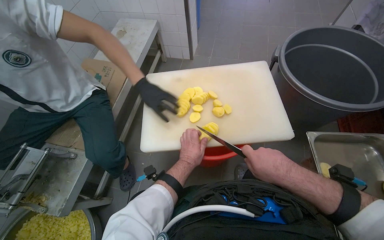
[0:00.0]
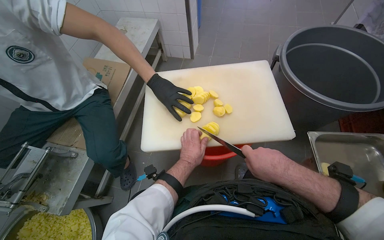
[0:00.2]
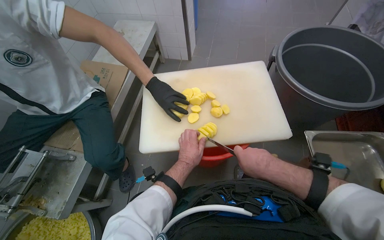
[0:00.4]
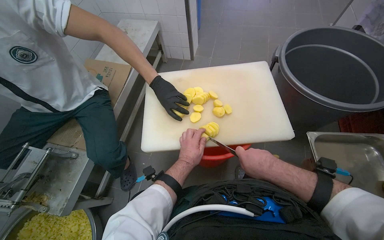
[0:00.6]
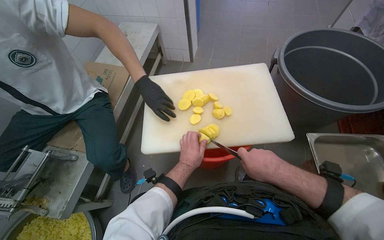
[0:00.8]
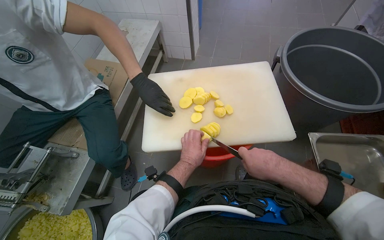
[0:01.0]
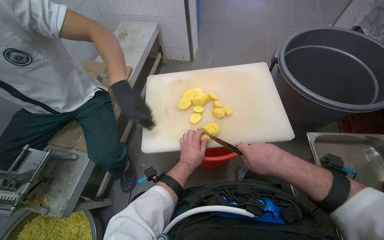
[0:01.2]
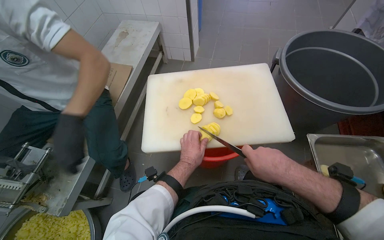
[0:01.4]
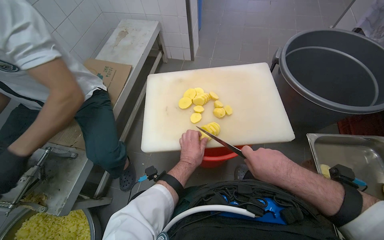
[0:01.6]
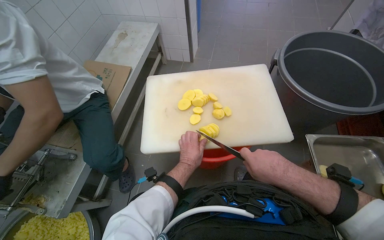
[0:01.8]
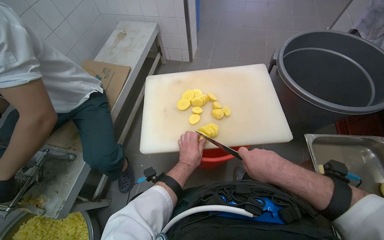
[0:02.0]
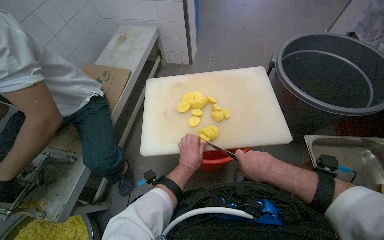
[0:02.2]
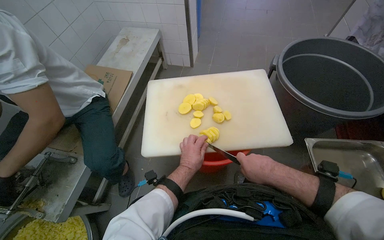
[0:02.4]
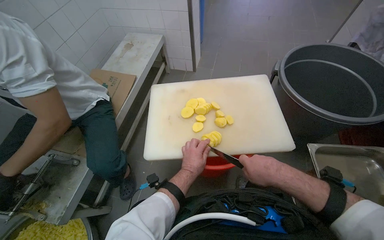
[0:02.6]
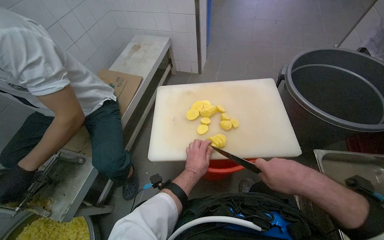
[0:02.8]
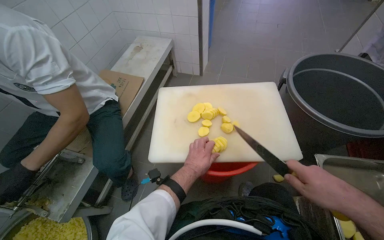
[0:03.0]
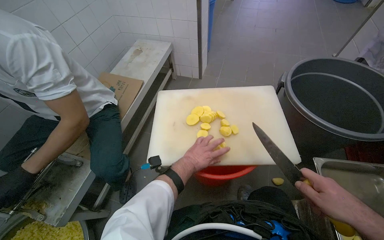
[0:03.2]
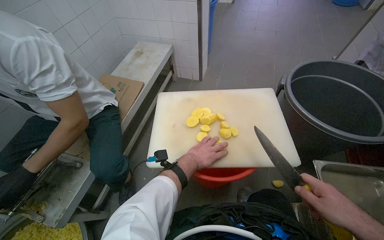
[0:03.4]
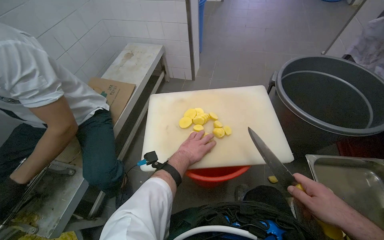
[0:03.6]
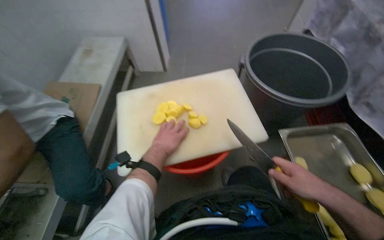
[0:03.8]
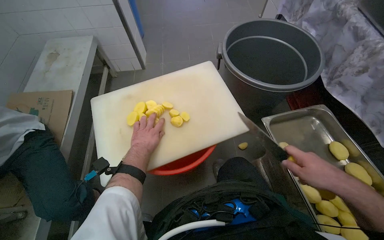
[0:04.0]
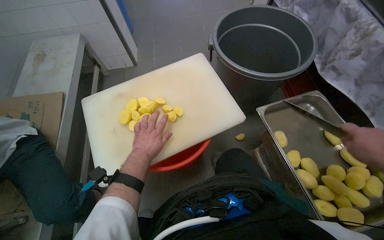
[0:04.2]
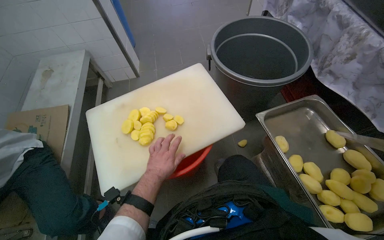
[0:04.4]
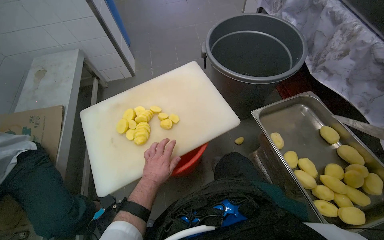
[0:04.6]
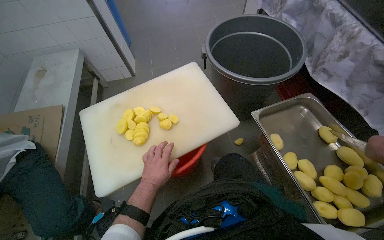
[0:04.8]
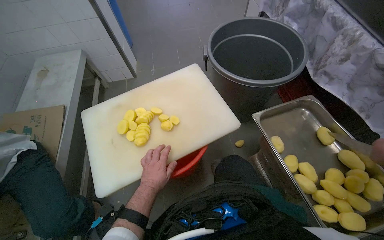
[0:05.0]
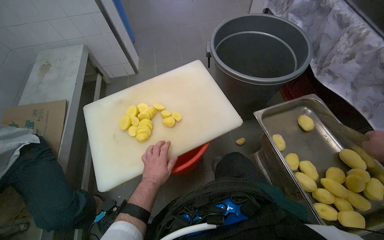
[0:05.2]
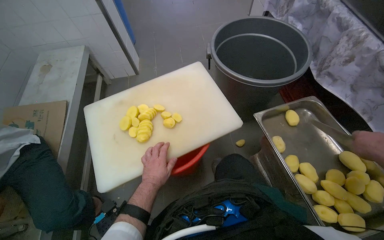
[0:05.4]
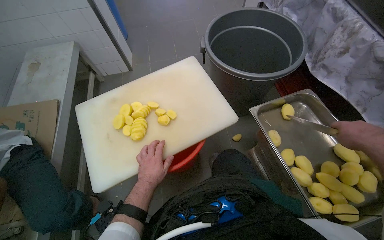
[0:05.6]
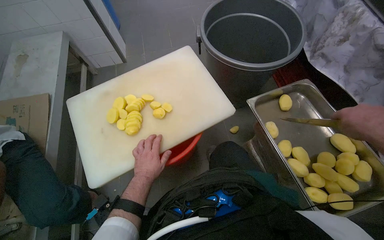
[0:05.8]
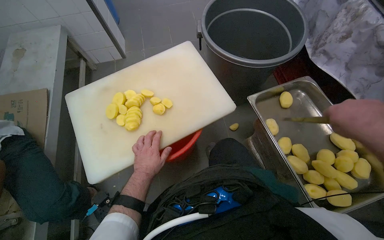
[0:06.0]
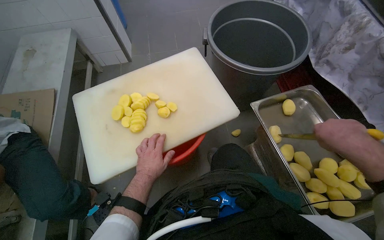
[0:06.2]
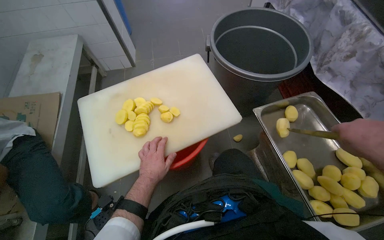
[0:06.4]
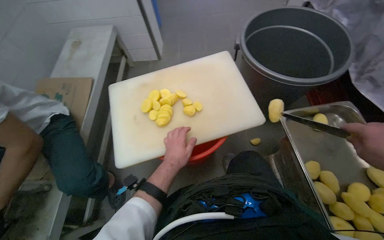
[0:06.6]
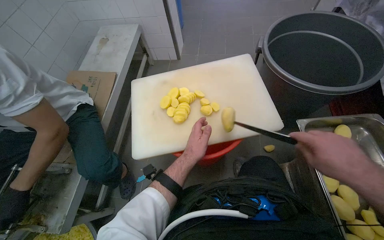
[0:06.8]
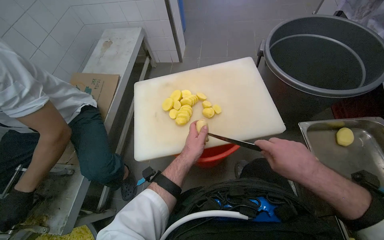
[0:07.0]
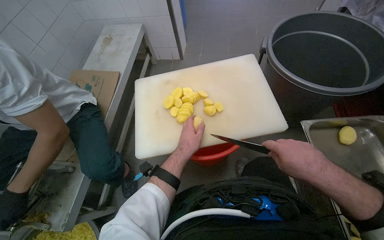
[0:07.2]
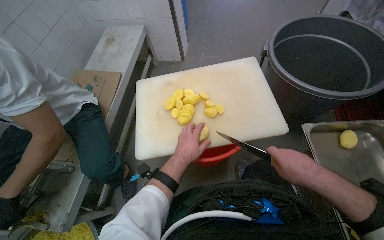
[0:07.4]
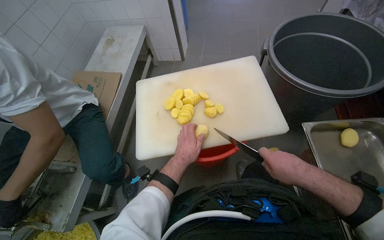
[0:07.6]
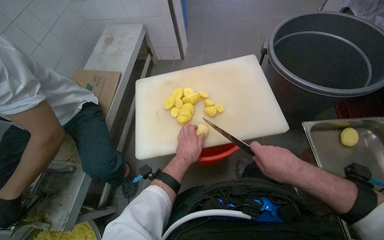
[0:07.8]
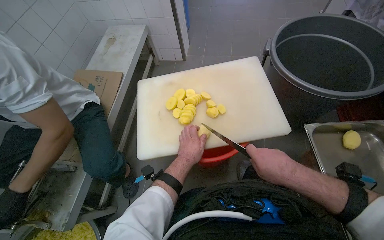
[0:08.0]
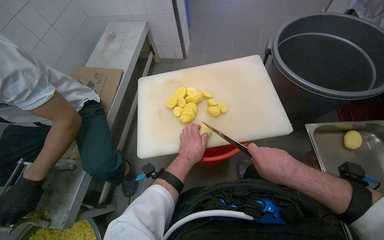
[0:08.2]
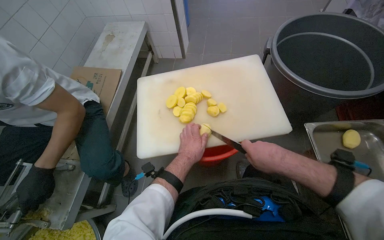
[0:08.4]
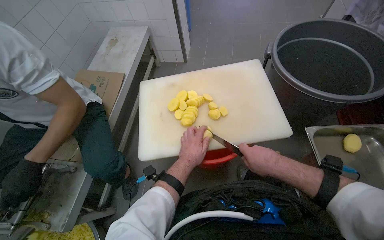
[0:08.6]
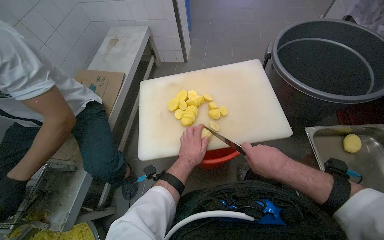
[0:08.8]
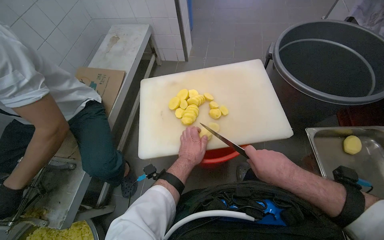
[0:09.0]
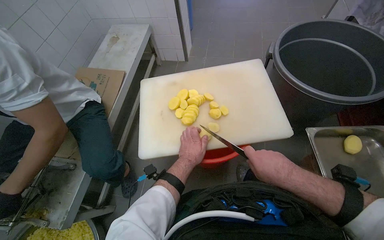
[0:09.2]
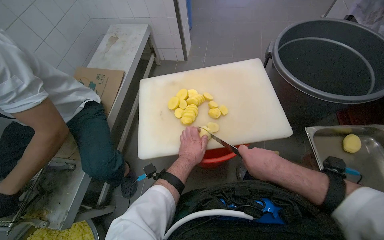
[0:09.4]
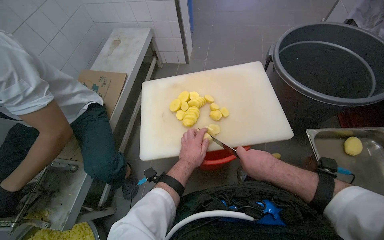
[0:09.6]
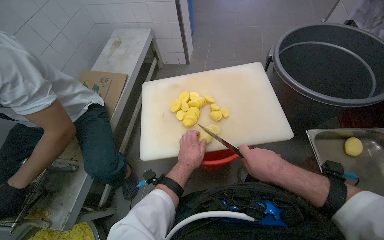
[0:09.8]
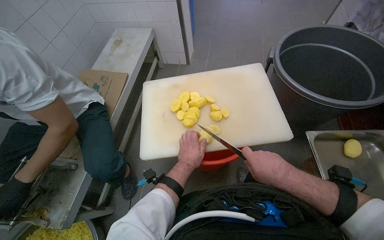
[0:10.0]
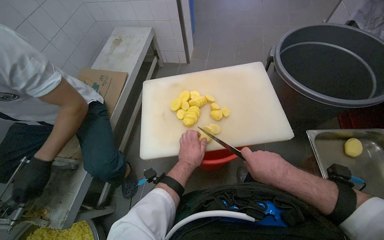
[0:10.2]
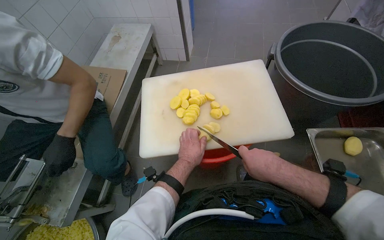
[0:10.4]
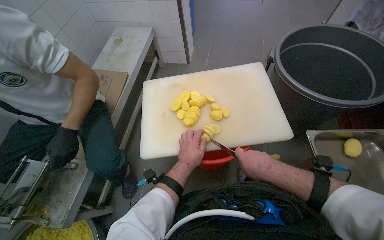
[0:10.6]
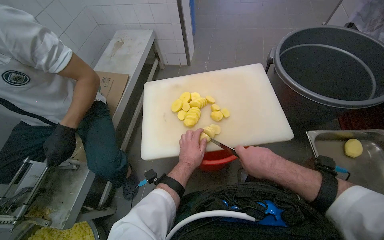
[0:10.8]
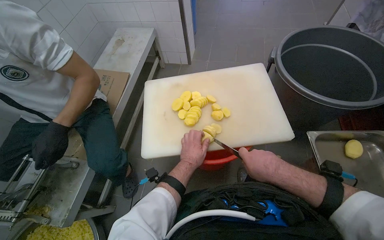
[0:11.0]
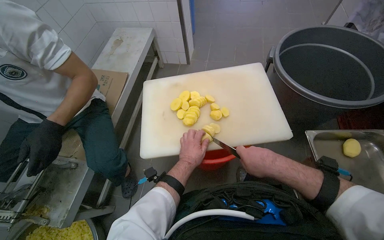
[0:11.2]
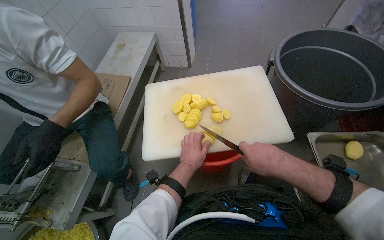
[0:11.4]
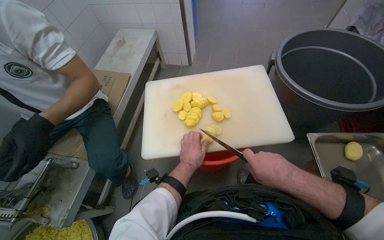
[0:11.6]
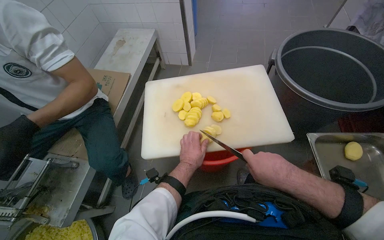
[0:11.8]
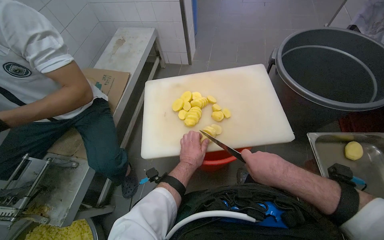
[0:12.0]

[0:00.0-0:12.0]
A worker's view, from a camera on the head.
Job: preparing food.
The whole recording: Slicing potatoes on cutting board. The worker slices peeled potatoes on a white cutting board with a knife.
0:00.0 to 0:01.6: The hands work in one place, with small movements.
0:01.6 to 0:03.0: The right hand travels to the right by roughly 10 cm.
0:03.0 to 0:04.4: The head turns to the right by about 25 degrees.
0:06.0 to 0:07.6: The head rotates about 20 degrees to the left.
0:07.6 to 0:12.0: The hands are busy where they are.

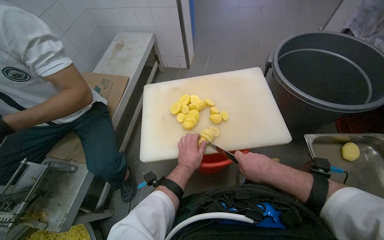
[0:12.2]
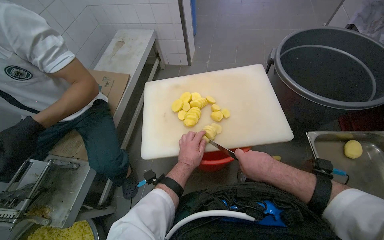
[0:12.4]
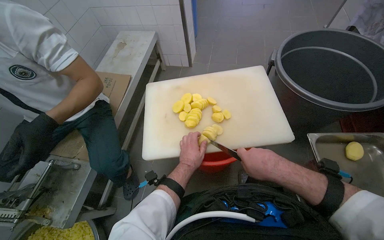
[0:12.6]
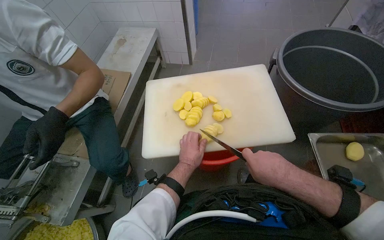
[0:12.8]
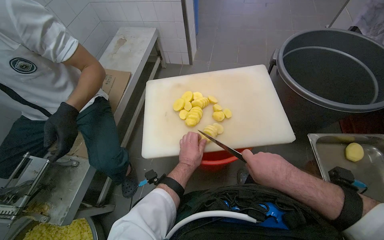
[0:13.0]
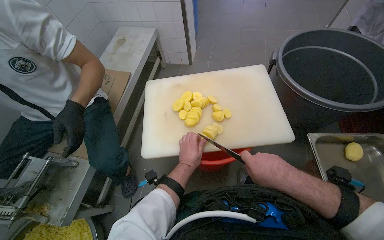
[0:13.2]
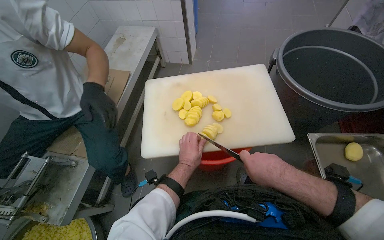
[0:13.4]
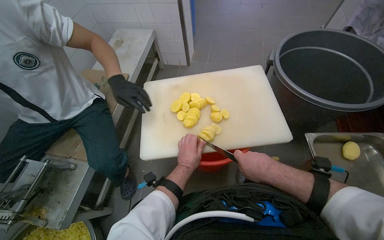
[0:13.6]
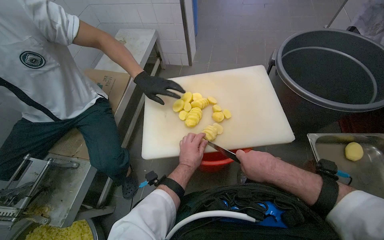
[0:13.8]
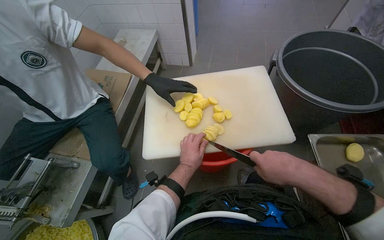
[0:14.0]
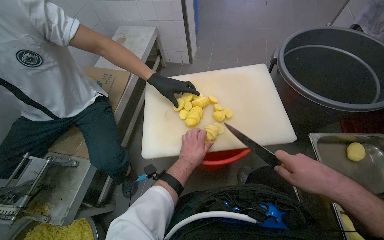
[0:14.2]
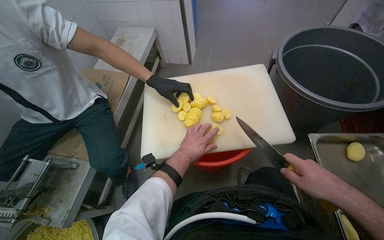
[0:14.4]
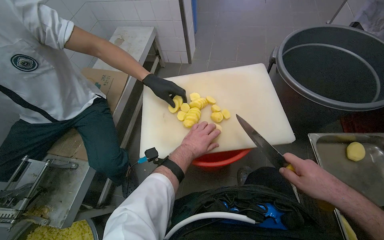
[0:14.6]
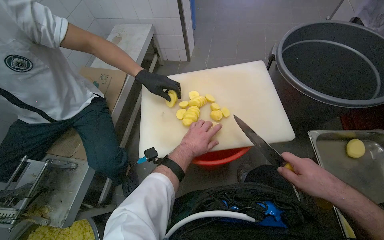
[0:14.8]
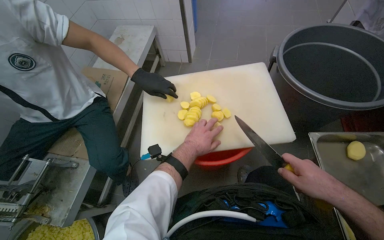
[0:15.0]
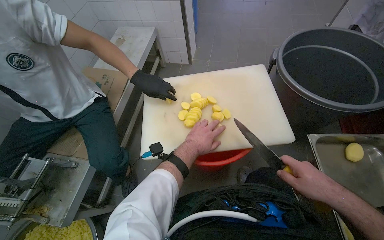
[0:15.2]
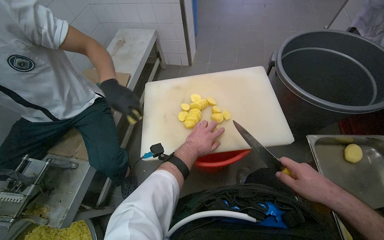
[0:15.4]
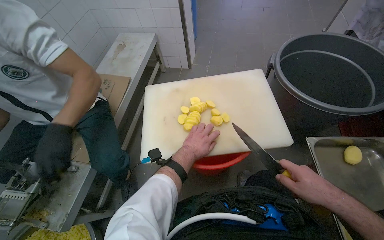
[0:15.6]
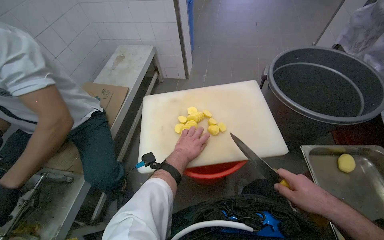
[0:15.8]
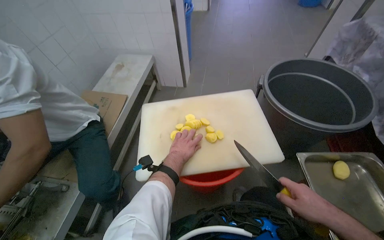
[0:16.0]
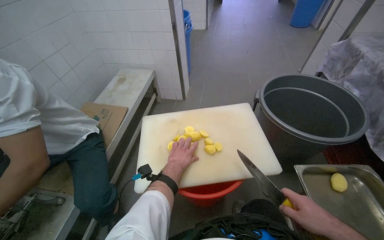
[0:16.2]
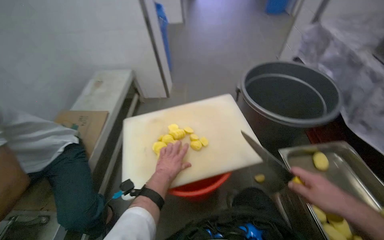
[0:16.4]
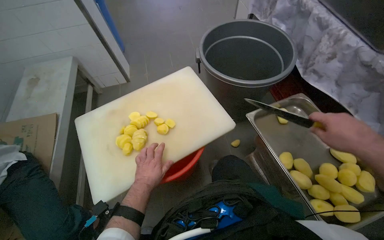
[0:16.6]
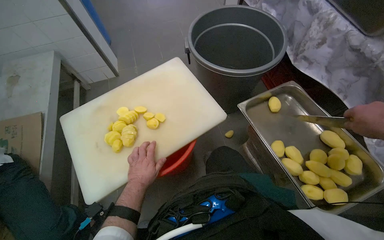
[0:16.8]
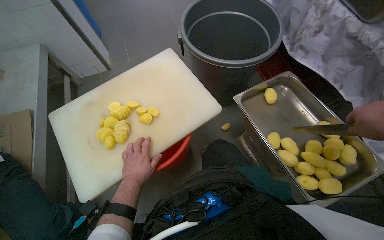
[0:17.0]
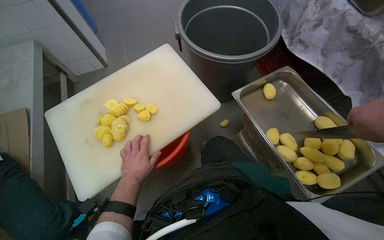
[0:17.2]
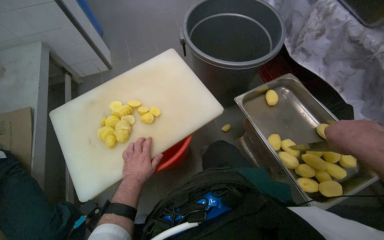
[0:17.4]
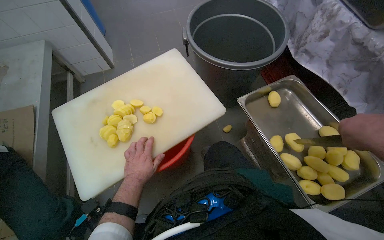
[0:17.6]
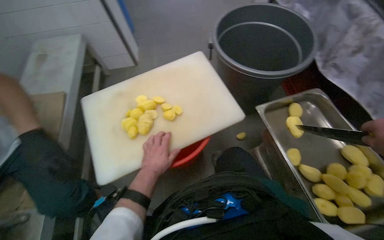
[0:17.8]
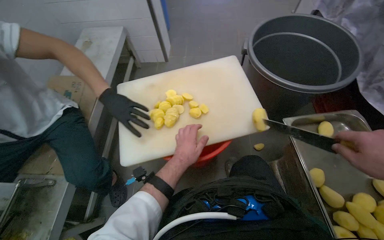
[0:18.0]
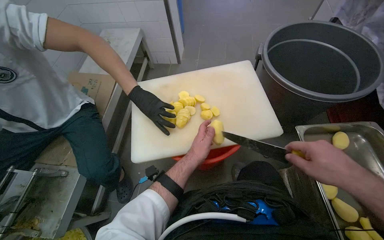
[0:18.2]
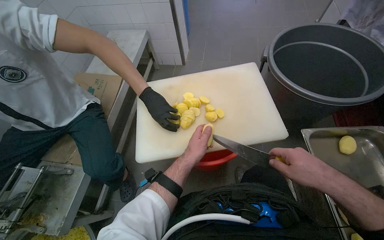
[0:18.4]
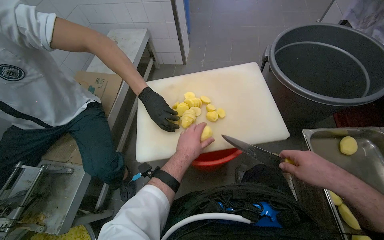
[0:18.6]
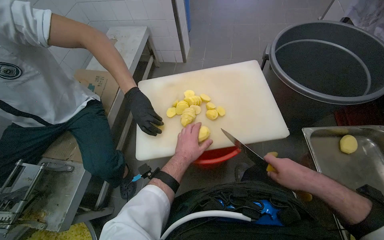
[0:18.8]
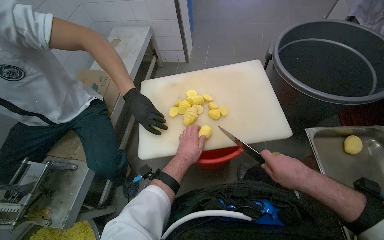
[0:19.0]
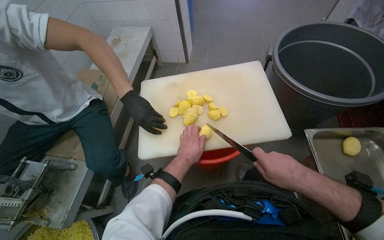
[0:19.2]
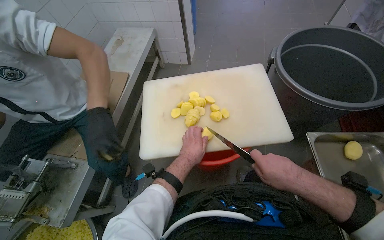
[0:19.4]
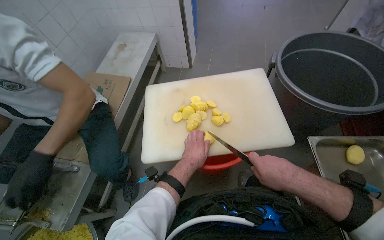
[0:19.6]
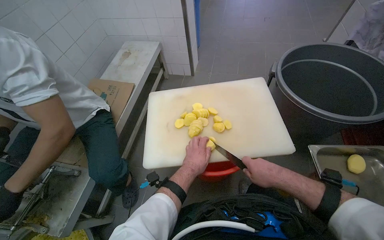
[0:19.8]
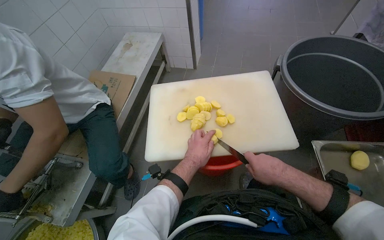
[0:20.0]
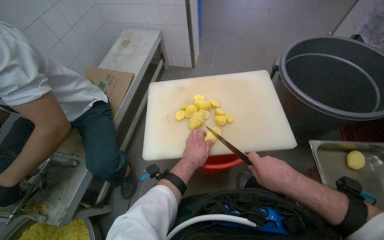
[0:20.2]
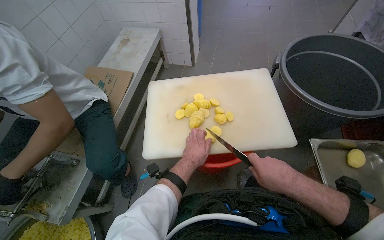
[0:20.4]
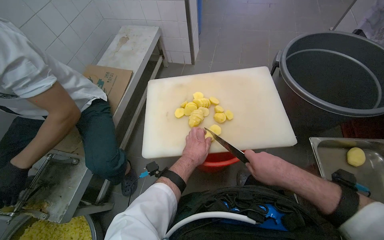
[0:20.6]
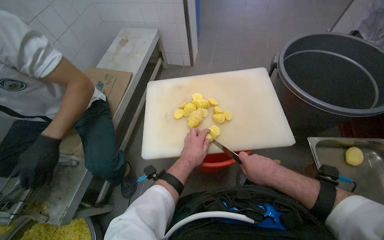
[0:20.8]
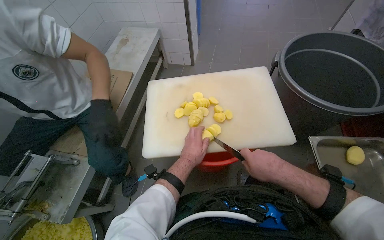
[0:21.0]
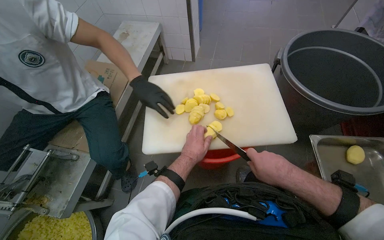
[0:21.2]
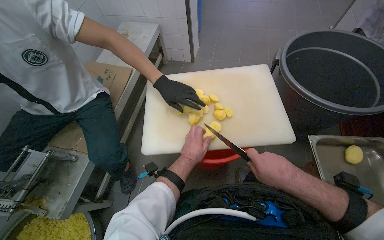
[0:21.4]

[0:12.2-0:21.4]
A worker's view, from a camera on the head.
Job: preparing food.
The whole recording: Slicing potatoes on cutting board. The worker slices peeled potatoes on a white cutting board with a knife.
0:12.2 to 0:13.8: The hands make small movements and keep their place.
0:13.8 to 0:15.2: The right hand heads to the right, covering approximately 15 cm.
0:15.2 to 0:16.8: The head turns to the right by approximately 30 degrees.
0:16.8 to 0:18.4: The wearer's head swings about 25 degrees to the left.
0:18.4 to 0:19.8: The right hand goes about 10 cm to the left.
0:19.8 to 0:21.4: The hands work in one place, with small movements.
